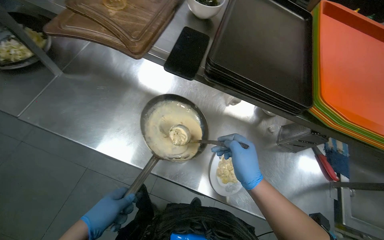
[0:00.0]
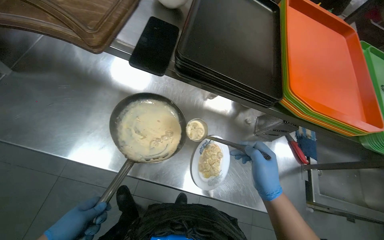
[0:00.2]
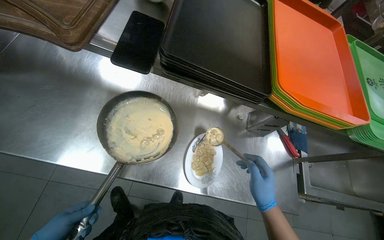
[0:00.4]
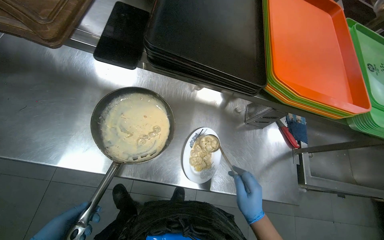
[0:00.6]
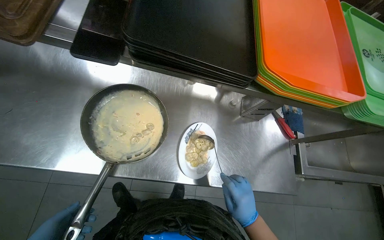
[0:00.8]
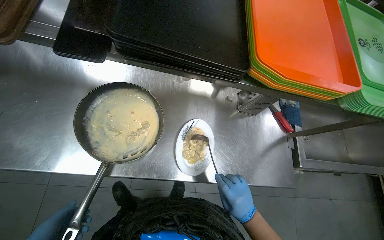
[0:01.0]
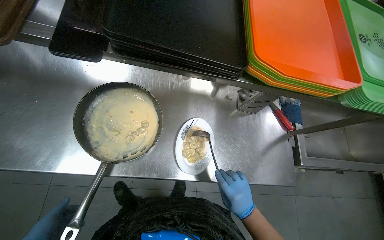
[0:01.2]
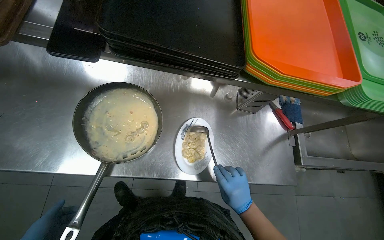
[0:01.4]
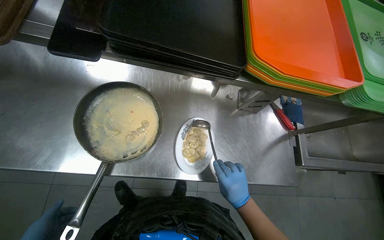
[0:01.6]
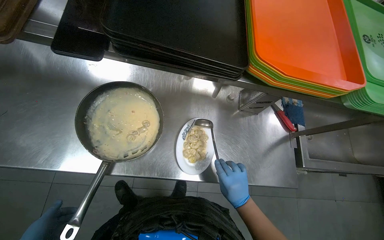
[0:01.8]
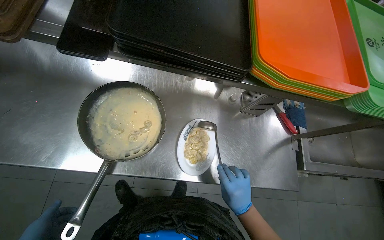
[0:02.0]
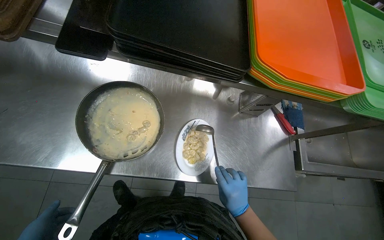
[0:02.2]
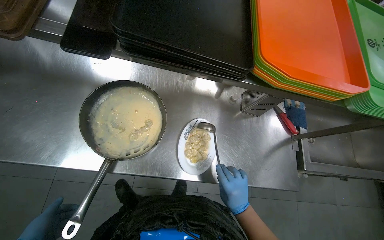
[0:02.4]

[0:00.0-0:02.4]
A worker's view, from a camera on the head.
Job: preparing food.
The whole recording: Preparing food from pan. The worker scoops food from a pan and places it onto a plate.
0:00.0 to 0:01.2: The right hand travels down the picture by roughly 20 cm.

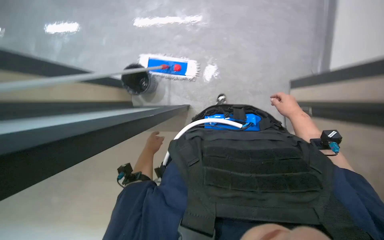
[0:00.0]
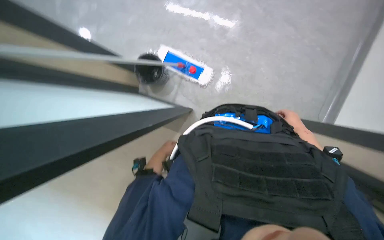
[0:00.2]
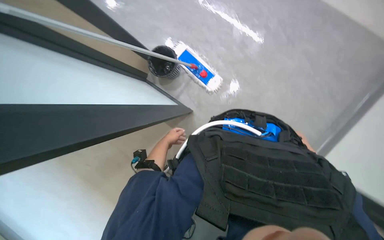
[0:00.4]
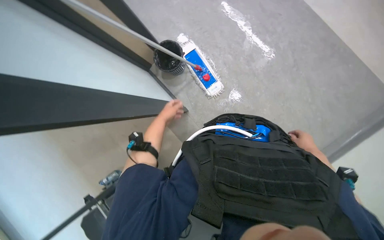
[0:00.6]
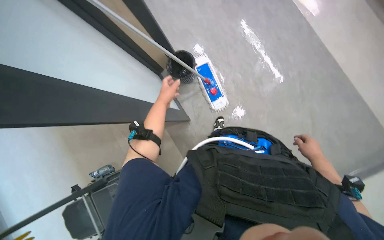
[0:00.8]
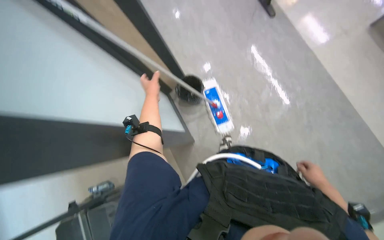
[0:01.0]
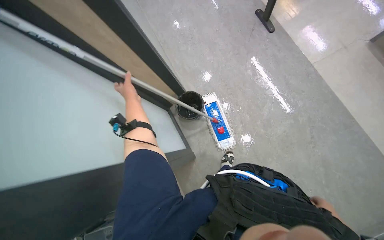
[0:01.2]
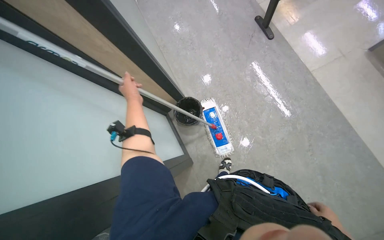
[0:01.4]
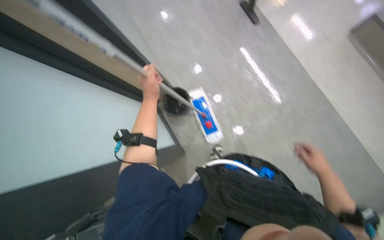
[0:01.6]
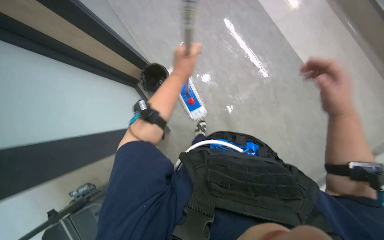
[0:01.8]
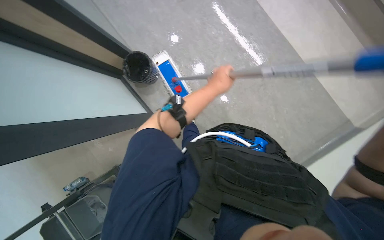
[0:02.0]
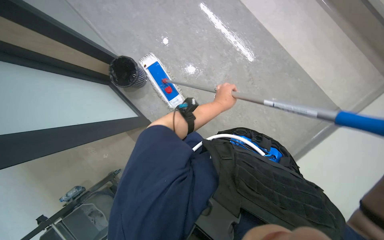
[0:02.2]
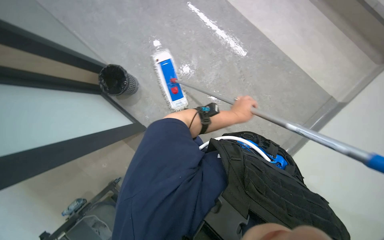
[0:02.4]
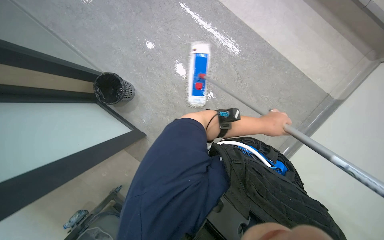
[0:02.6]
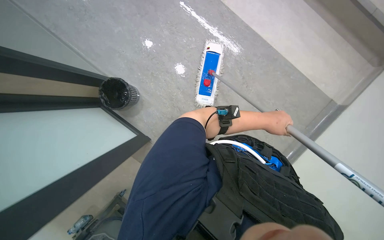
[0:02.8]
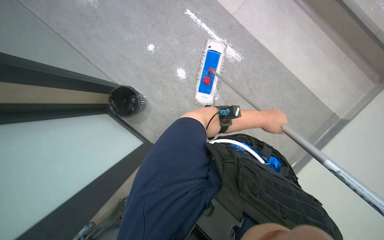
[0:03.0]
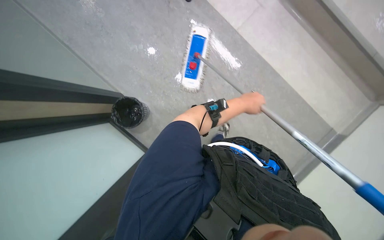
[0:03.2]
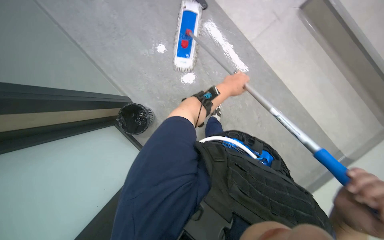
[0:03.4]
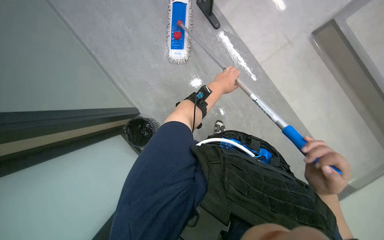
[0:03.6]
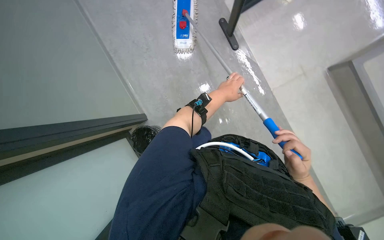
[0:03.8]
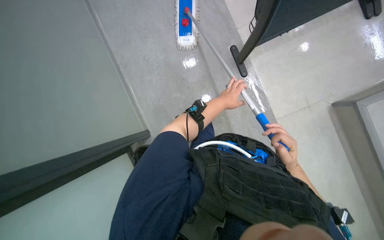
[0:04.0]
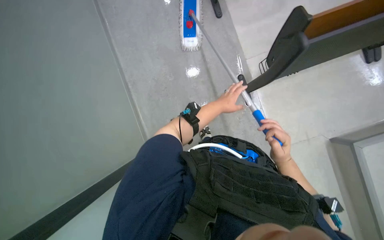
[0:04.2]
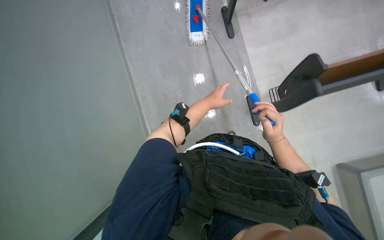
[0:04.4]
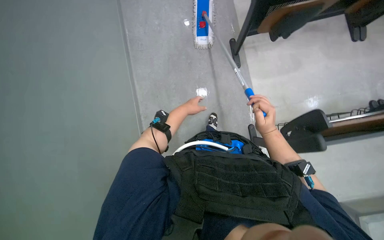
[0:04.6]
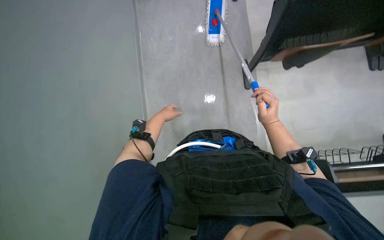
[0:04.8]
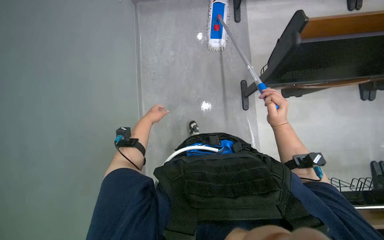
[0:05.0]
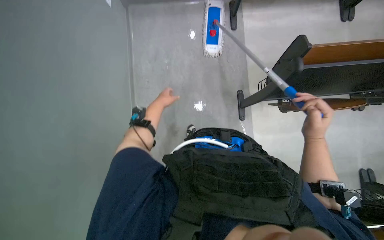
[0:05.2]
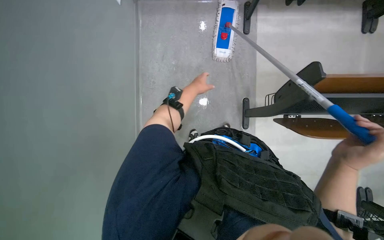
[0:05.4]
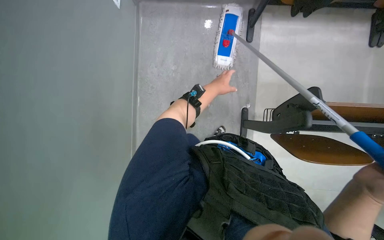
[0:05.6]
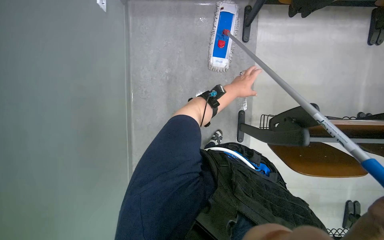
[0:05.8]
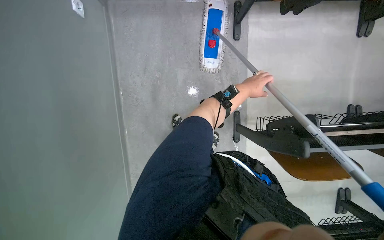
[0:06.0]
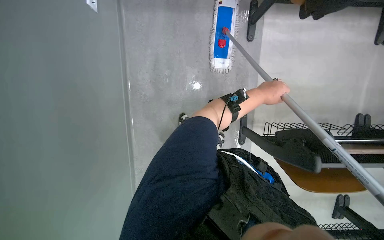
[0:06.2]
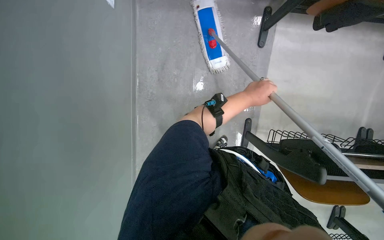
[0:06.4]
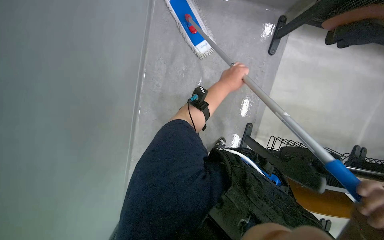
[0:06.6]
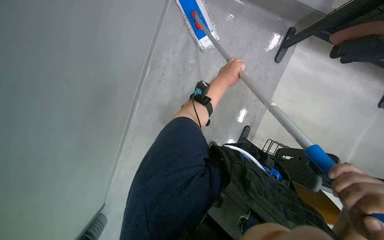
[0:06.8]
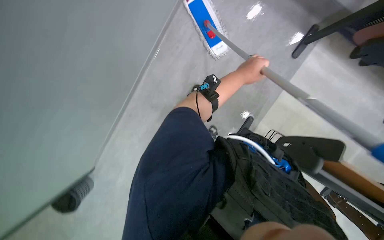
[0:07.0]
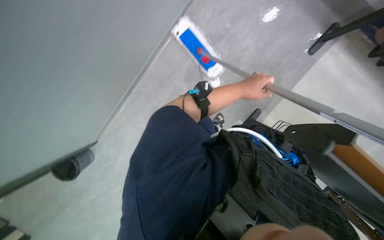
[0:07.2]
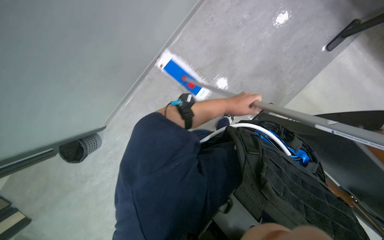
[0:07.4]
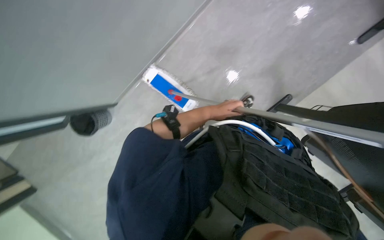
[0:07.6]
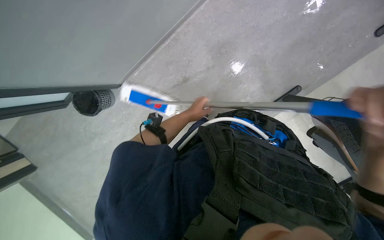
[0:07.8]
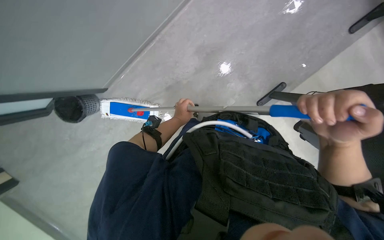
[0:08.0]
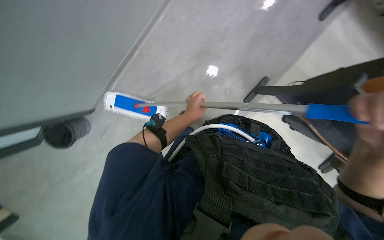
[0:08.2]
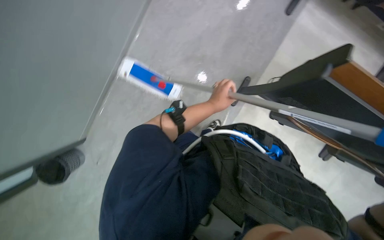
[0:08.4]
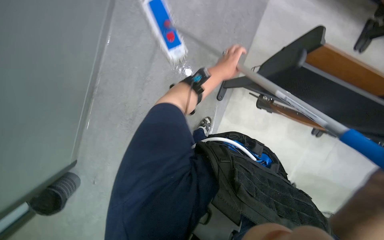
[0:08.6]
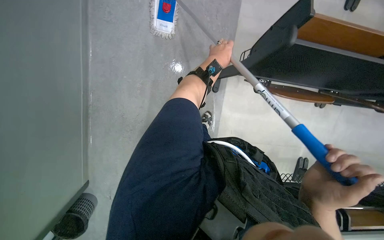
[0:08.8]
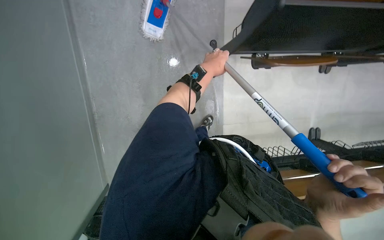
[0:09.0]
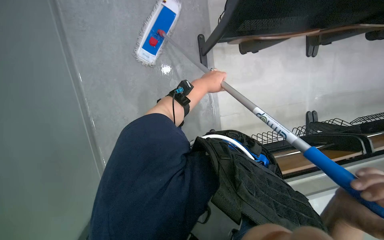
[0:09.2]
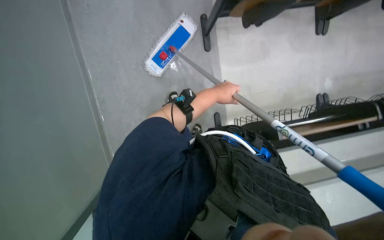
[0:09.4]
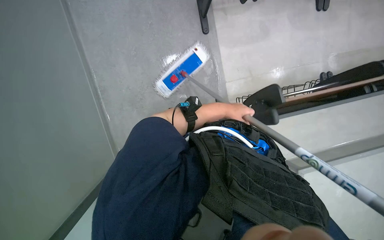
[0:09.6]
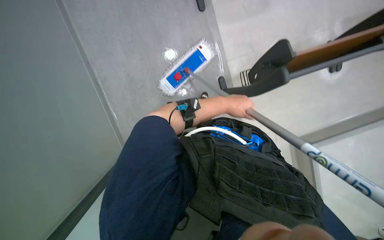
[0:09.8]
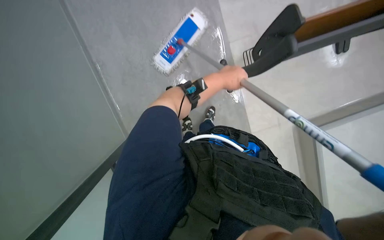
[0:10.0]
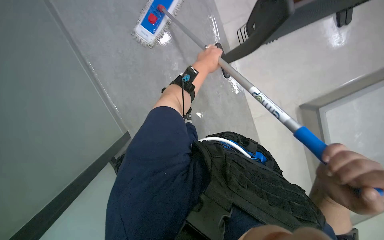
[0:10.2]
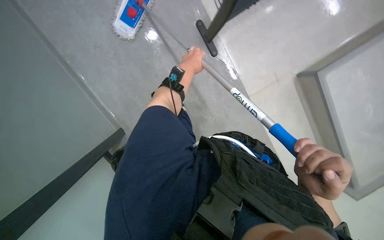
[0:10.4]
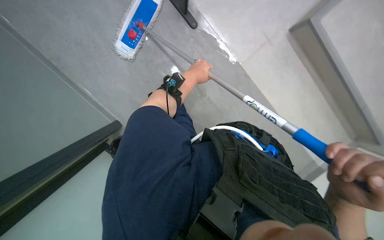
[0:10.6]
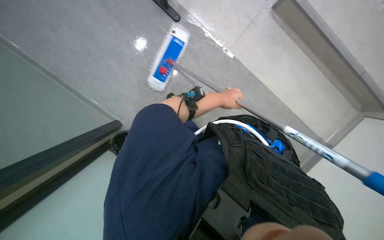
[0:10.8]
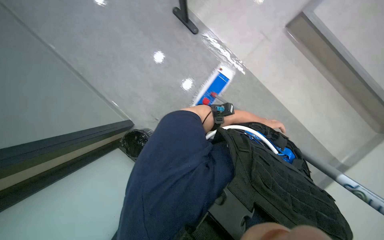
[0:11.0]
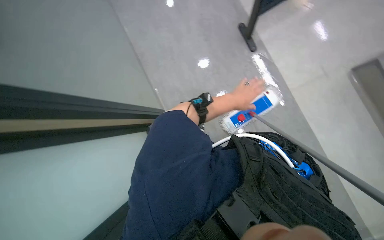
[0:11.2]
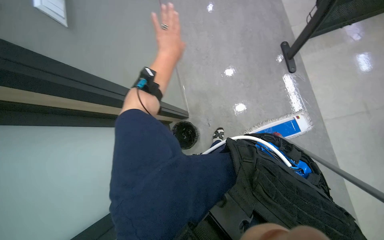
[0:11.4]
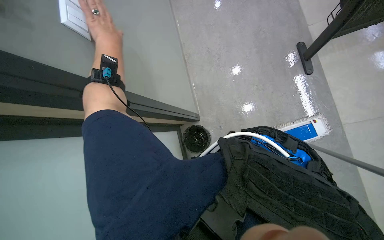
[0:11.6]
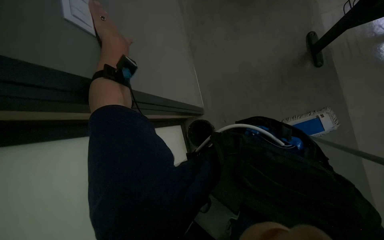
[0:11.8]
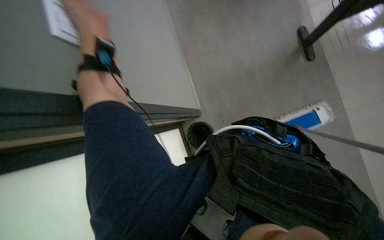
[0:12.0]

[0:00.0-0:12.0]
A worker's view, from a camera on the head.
Job: mopping floor.
The whole recording: Mopping office hallway floor. The worker mops the floor in the office hallway.
0:00.0 to 0:01.6: The view tilts some 25 degrees upward. The scene rotates clockwise by about 40 degrees.
0:03.0 to 0:04.4: The wearer looks some 15 degrees further upward. The left hand travels up the picture and to the left by roughly 40 cm.
0:04.4 to 0:06.0: The left hand is displaced to the right by about 15 cm.
0:06.0 to 0:07.6: Everything in view rotates roughly 30 degrees clockwise. The left hand is displaced to the left and down the picture by approximately 50 cm.
0:07.6 to 0:09.0: The head turns to the right by roughly 30 degrees. The left hand is displaced up the picture by approximately 15 cm.
0:09.0 to 0:10.4: The camera pitches downward, by some 25 degrees. The scene turns approximately 25 degrees counterclockwise in the picture. The left hand travels down the picture and back again, some 15 cm each way.
0:10.4 to 0:12.0: The view swings about 30 degrees to the left. The wearer looks approximately 25 degrees further upward.

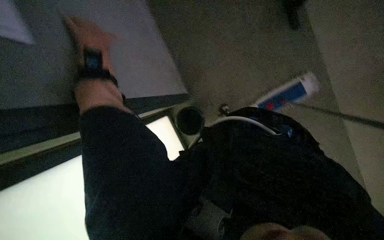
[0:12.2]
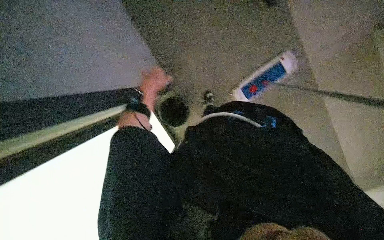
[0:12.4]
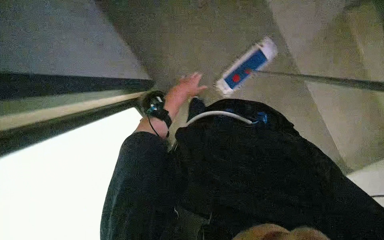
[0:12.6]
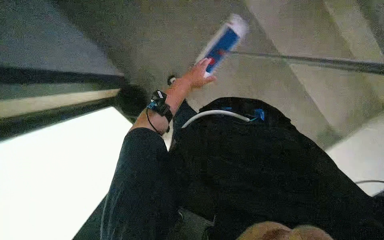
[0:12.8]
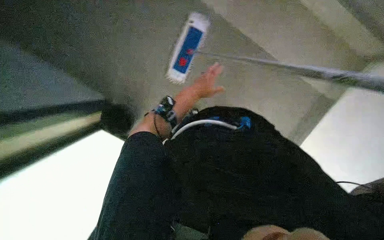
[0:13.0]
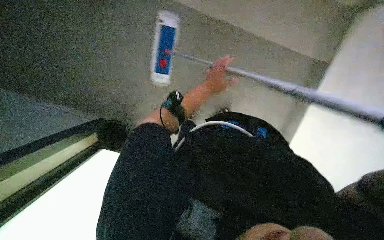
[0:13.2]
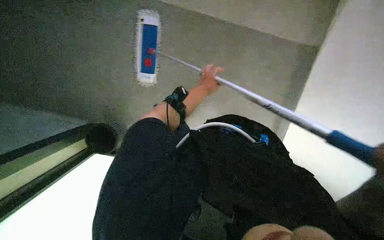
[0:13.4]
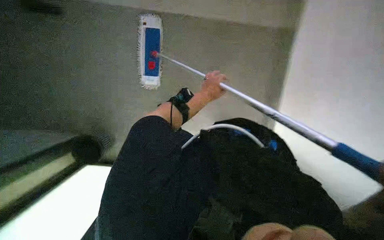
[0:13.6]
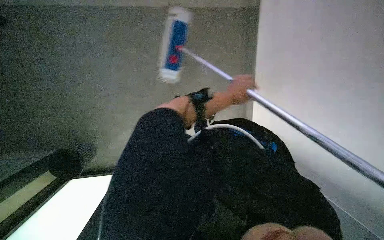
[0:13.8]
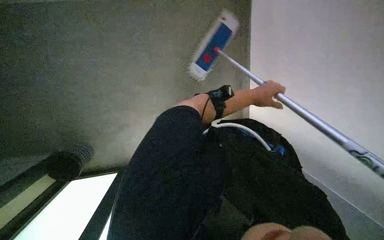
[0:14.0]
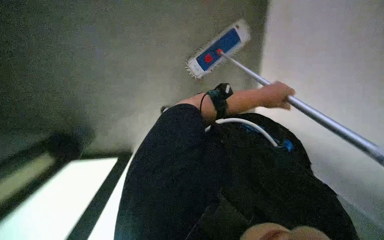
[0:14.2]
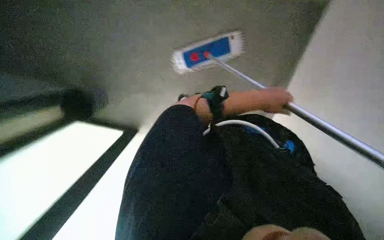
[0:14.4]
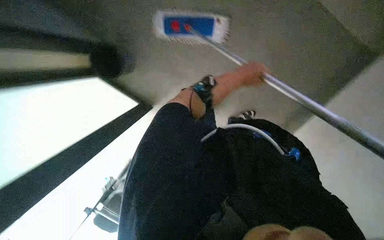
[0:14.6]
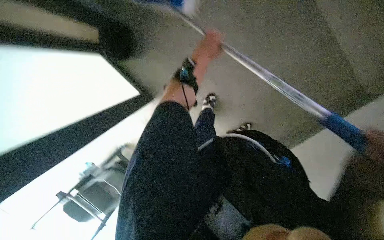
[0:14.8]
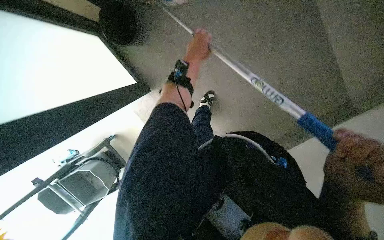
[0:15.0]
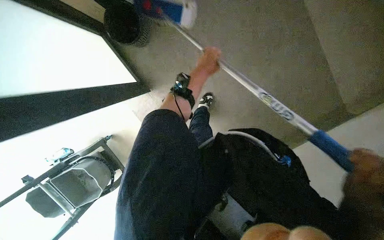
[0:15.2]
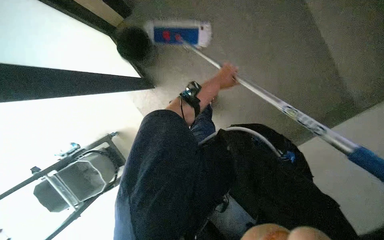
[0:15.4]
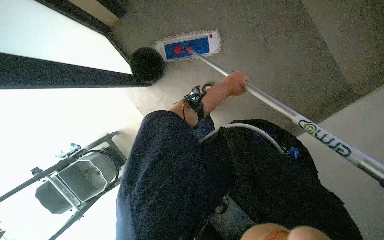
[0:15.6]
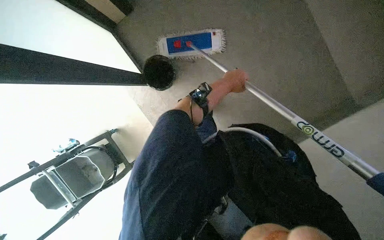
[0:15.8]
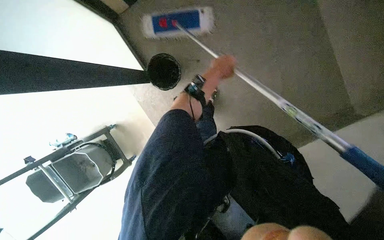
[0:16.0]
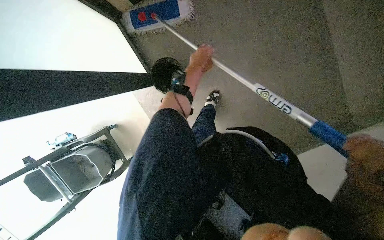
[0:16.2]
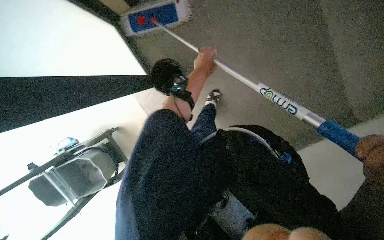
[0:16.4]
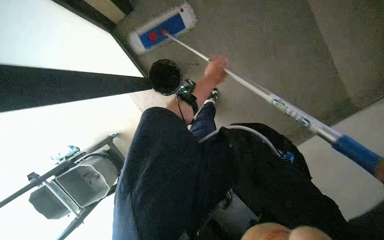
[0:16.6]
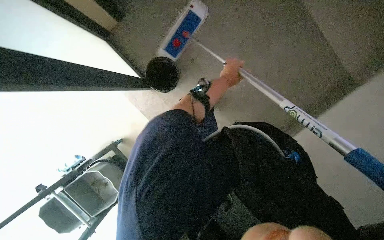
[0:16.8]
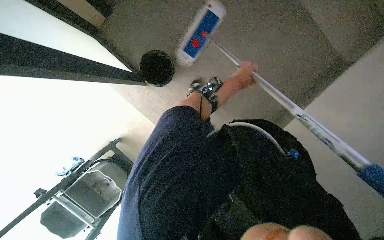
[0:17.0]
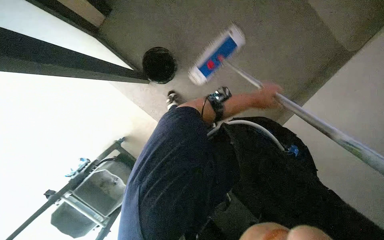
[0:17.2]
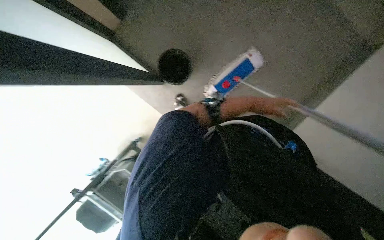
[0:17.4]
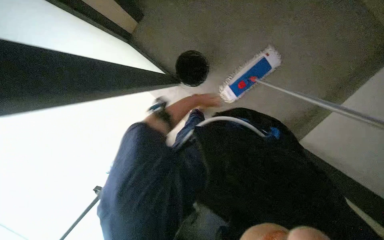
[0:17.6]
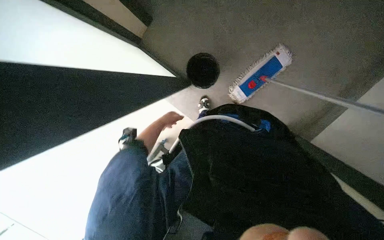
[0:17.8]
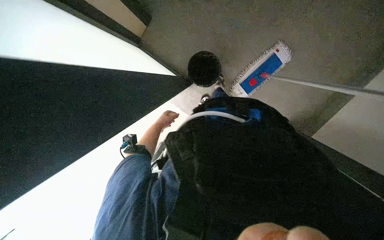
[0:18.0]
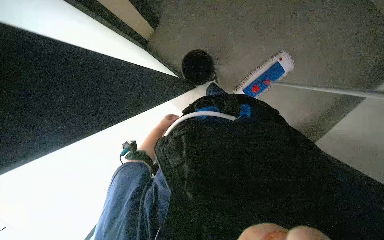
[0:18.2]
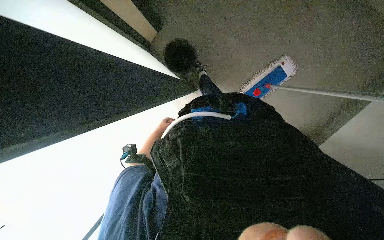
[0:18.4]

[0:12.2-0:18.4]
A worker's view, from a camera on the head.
Job: mopping floor.
The whole recording: Mopping office hallway floor. The worker mops the floor in the office hallway.
0:12.2 to 0:13.8: The wearer looks approximately 20 degrees further to the right.
0:16.8 to 0:18.4: The view swings roughly 15 degrees to the left. The left hand travels to the left and farther from the camera by approximately 60 cm.
